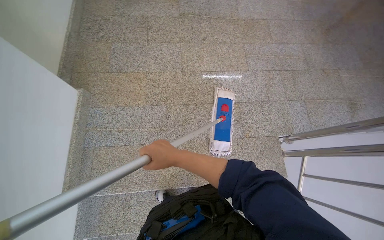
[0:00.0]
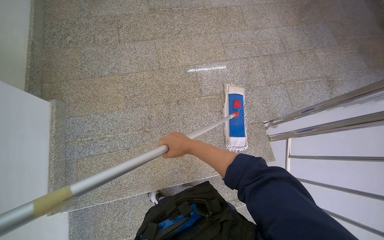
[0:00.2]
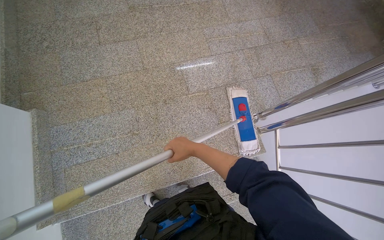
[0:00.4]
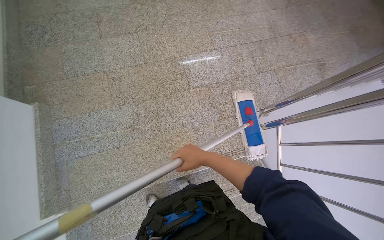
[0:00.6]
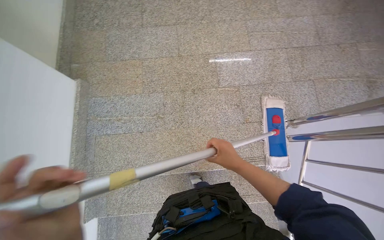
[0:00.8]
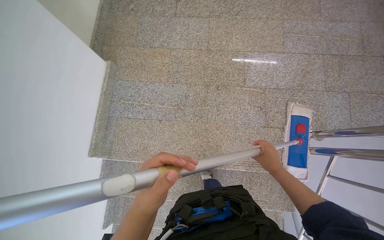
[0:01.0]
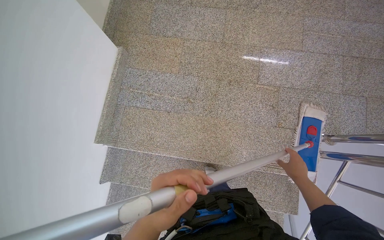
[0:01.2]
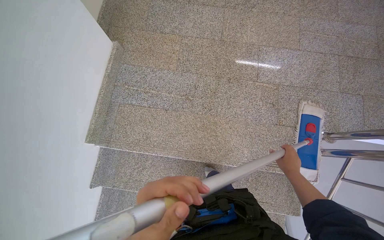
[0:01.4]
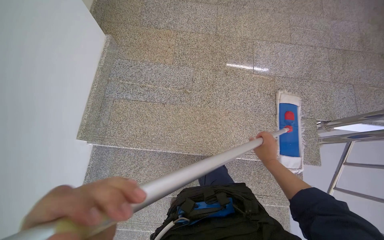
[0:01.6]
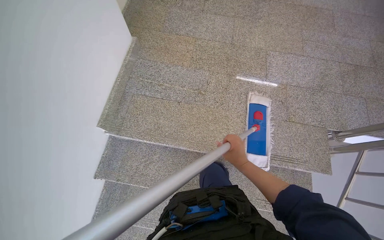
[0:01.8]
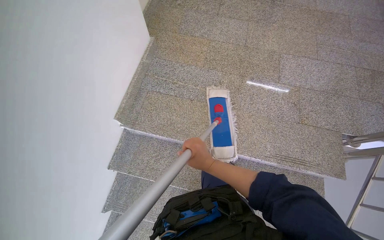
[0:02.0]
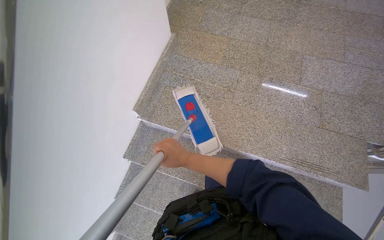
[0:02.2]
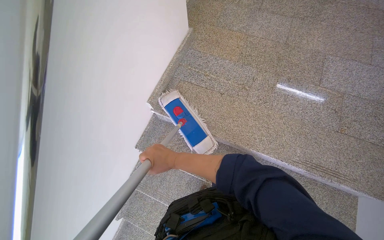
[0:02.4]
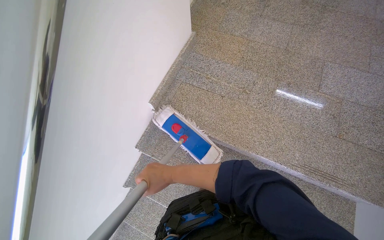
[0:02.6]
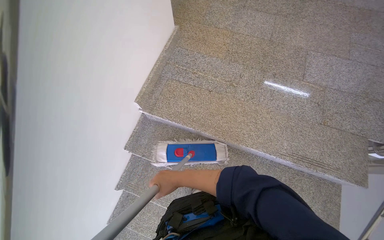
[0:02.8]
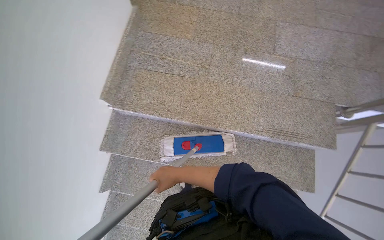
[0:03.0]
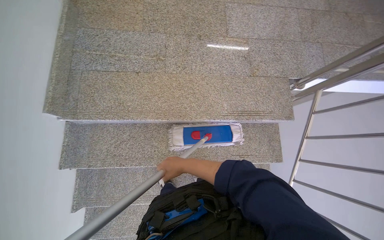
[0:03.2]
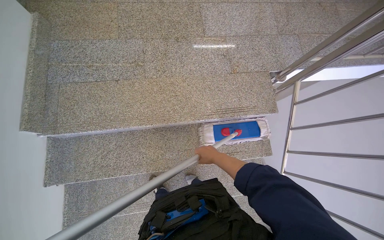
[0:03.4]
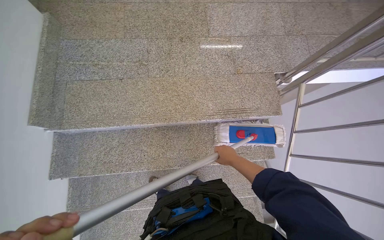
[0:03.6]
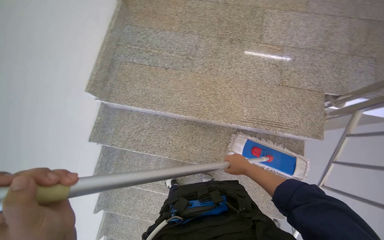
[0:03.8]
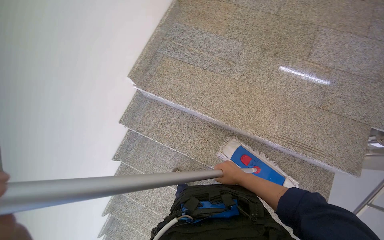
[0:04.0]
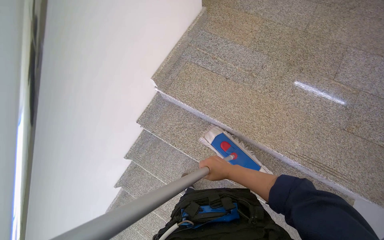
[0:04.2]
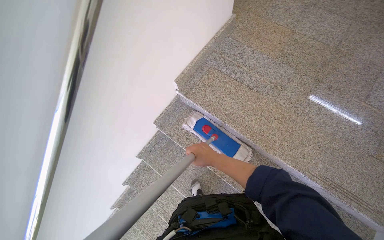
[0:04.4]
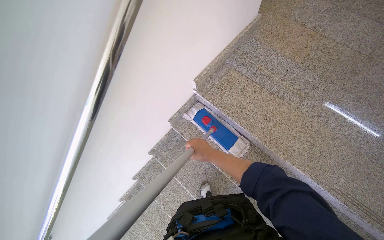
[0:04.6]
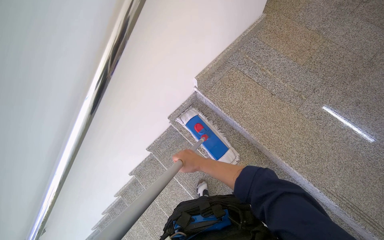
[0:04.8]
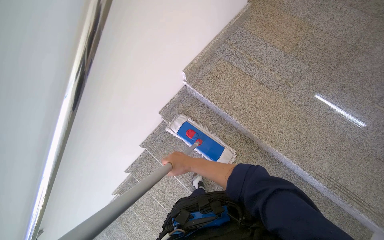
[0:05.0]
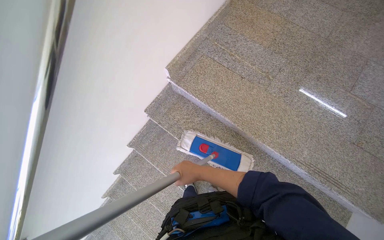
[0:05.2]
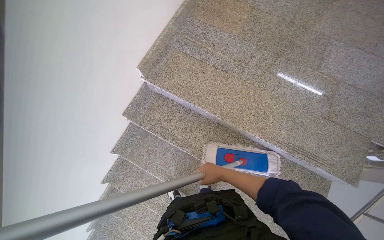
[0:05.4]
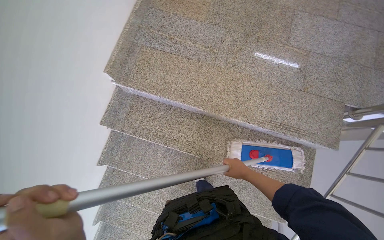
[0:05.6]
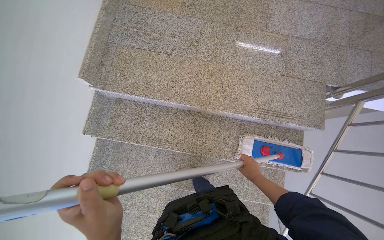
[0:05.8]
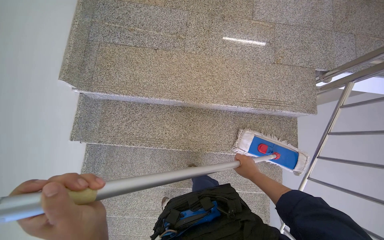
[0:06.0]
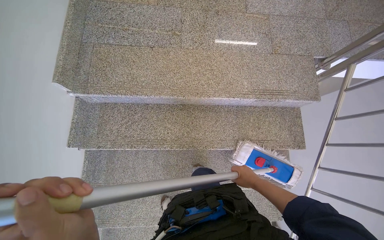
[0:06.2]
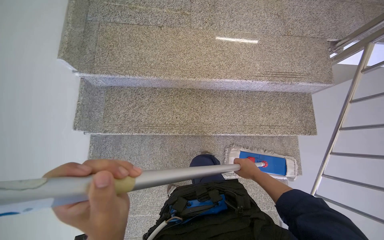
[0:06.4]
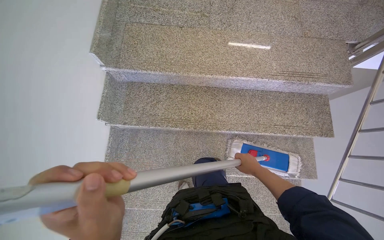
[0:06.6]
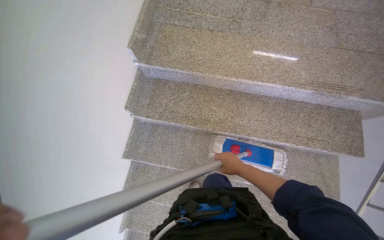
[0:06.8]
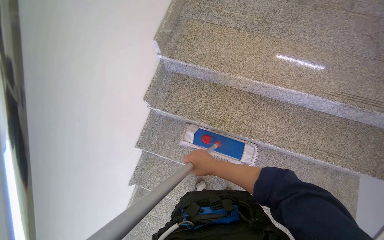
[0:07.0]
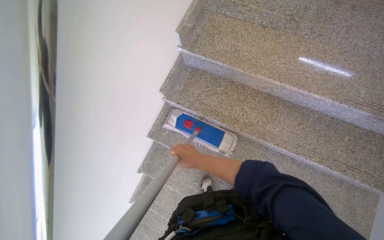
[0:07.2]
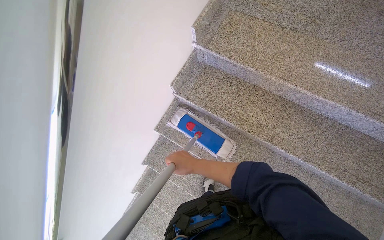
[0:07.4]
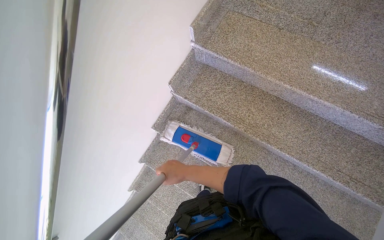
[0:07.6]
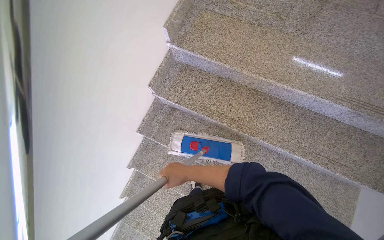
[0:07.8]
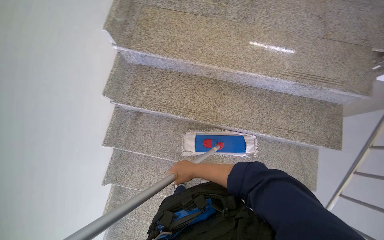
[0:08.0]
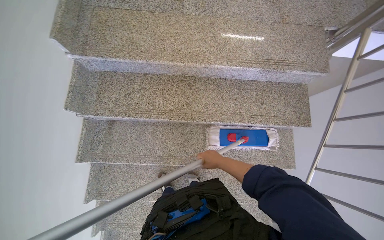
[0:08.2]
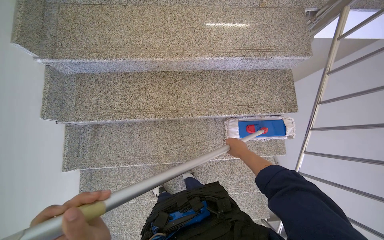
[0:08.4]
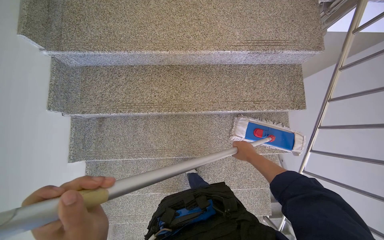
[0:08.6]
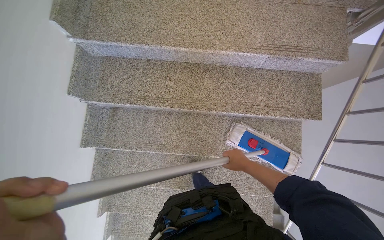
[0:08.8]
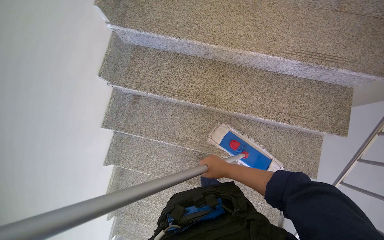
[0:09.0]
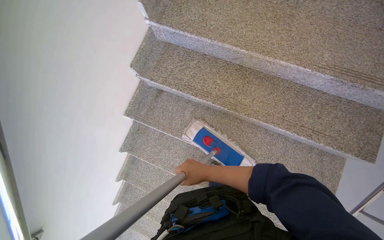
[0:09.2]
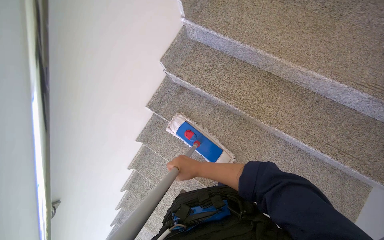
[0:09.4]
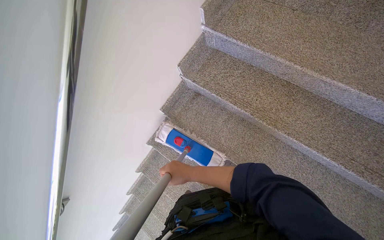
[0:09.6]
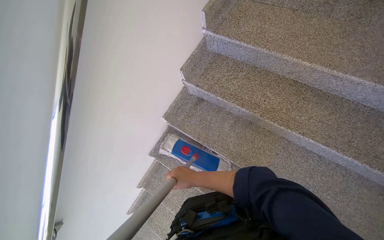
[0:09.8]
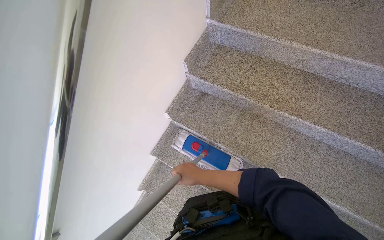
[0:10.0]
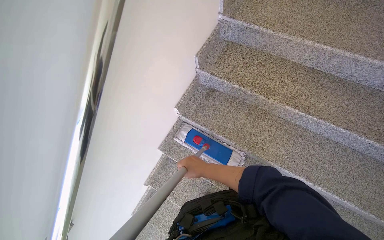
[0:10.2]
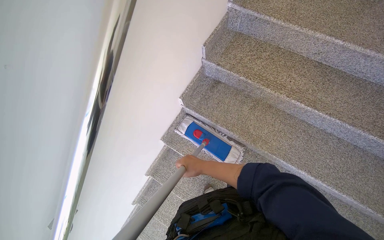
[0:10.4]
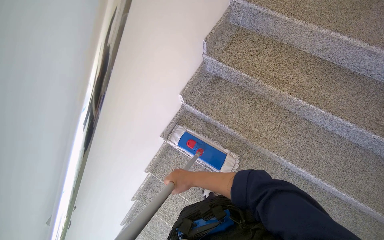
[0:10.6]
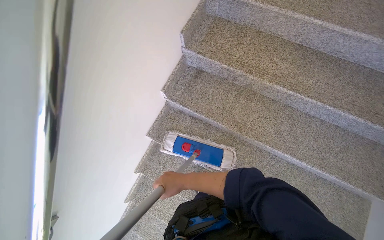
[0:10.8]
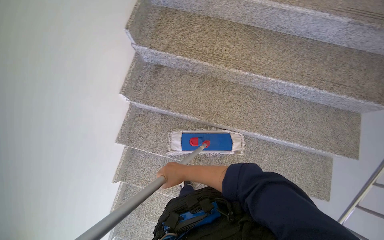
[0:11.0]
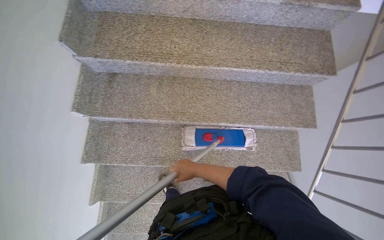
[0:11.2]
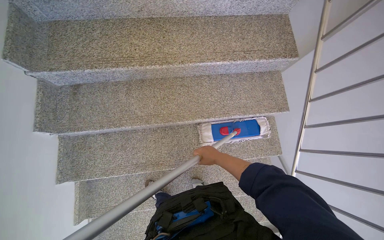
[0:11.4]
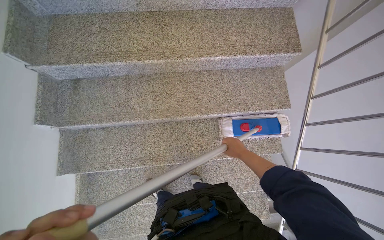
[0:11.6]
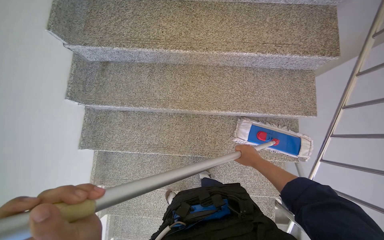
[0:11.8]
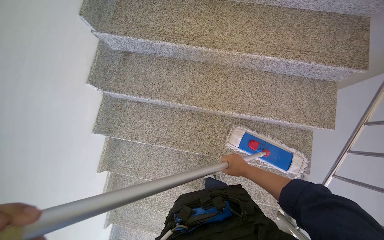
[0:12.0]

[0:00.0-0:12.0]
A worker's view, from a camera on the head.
Job: mopping floor.
The whole recording: Mopping stairwell floor. The worker mops the floor of the stairwell, including the landing and stairs.
0:00.0 to 0:01.6: The right hand moves to the right and farther from the camera, about 30 cm.
0:01.6 to 0:03.0: The right hand is displaced to the left by approximately 40 cm.
0:03.0 to 0:04.4: The head rotates about 25 degrees to the left.
0:04.4 to 0:06.0: The head turns to the right by approximately 35 degrees.
0:06.0 to 0:07.6: The wearer's head swings approximately 30 degrees to the left. The right hand heads to the left, covering some 60 cm.
0:09.0 to 0:10.4: The camera travels to the left, roughly 50 cm.

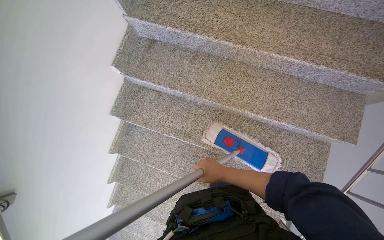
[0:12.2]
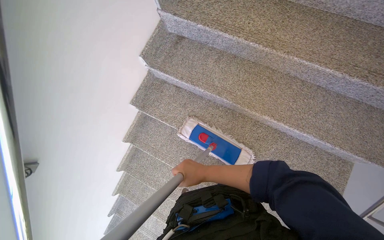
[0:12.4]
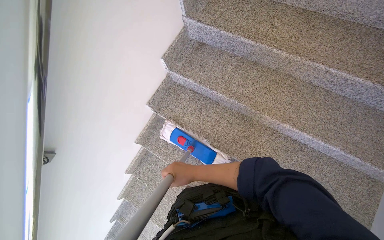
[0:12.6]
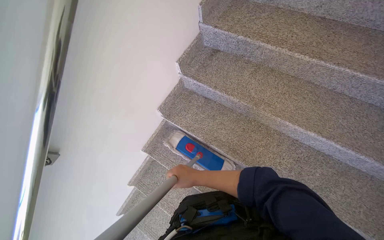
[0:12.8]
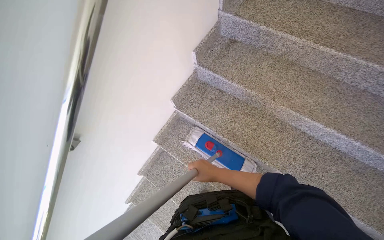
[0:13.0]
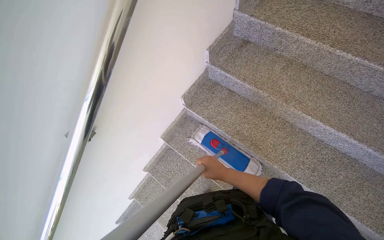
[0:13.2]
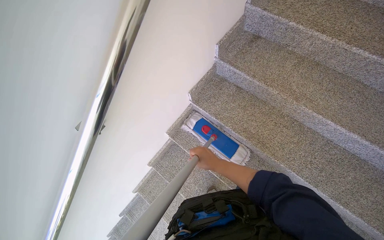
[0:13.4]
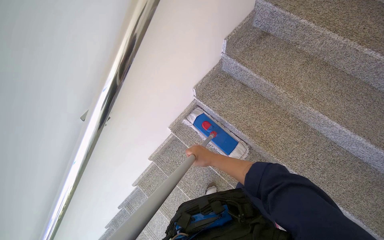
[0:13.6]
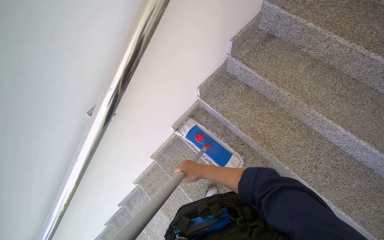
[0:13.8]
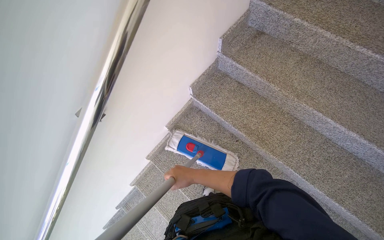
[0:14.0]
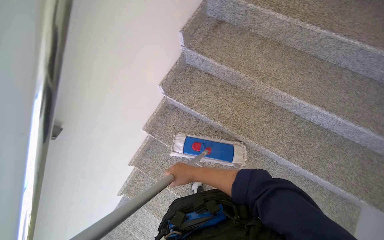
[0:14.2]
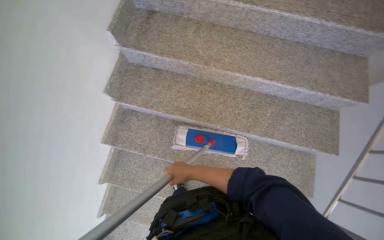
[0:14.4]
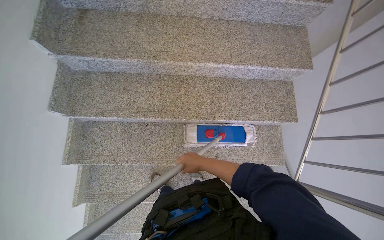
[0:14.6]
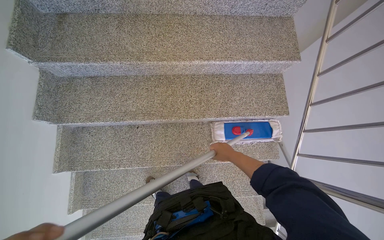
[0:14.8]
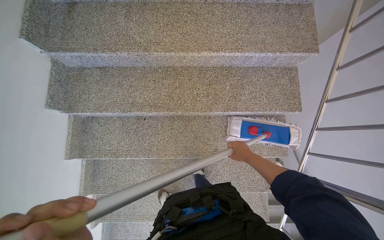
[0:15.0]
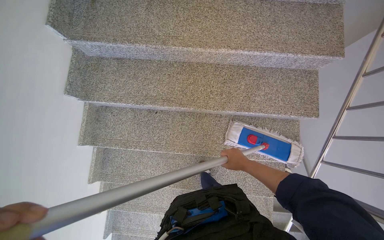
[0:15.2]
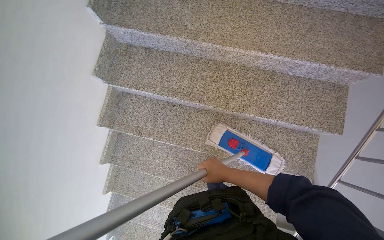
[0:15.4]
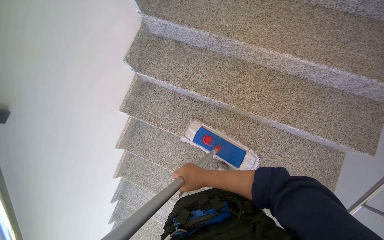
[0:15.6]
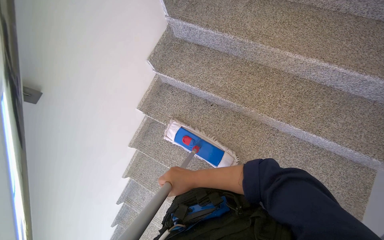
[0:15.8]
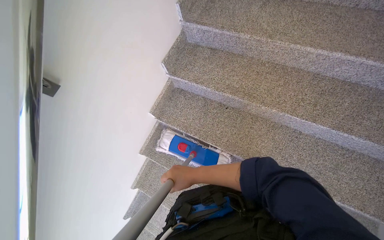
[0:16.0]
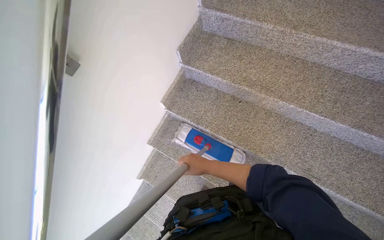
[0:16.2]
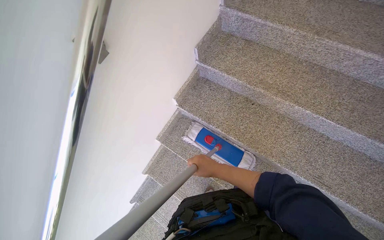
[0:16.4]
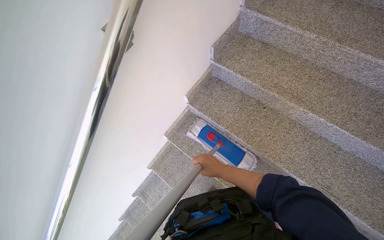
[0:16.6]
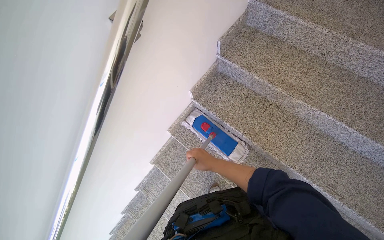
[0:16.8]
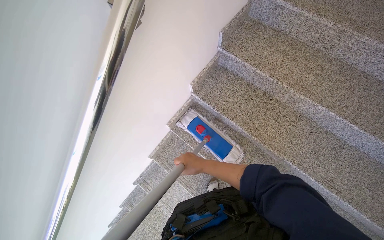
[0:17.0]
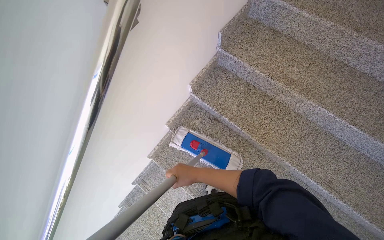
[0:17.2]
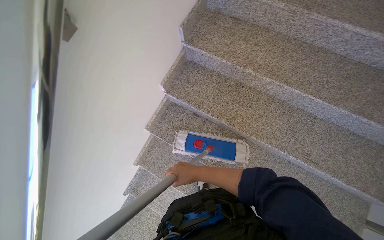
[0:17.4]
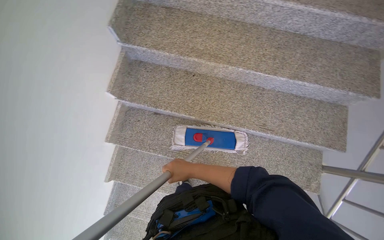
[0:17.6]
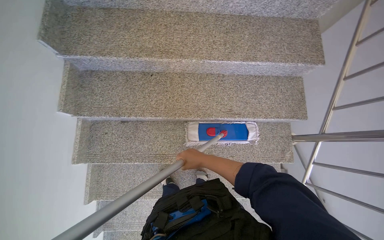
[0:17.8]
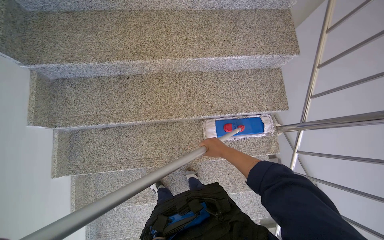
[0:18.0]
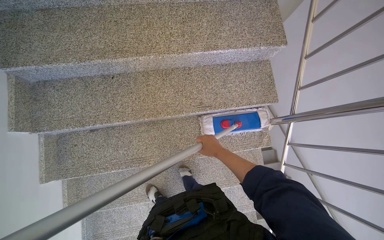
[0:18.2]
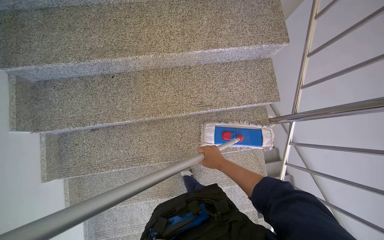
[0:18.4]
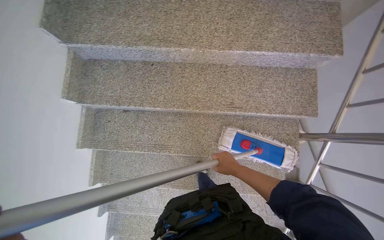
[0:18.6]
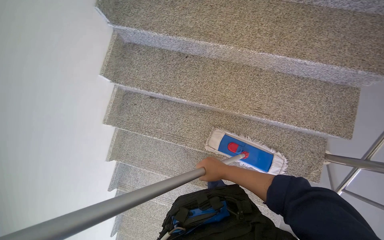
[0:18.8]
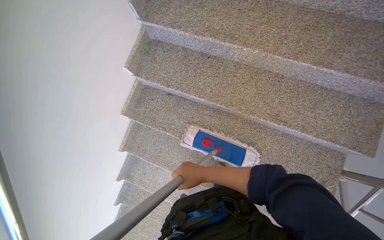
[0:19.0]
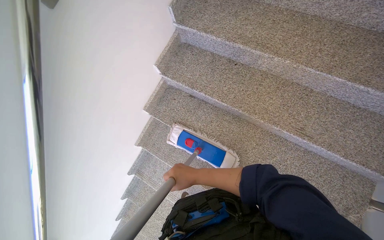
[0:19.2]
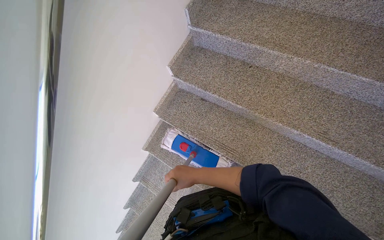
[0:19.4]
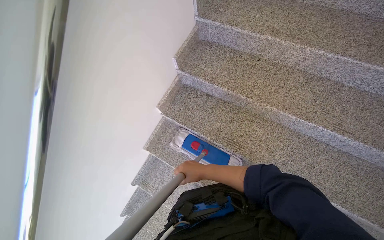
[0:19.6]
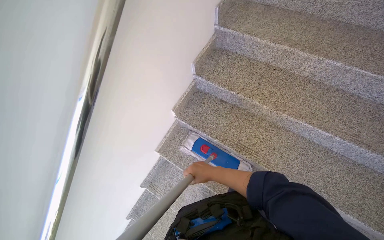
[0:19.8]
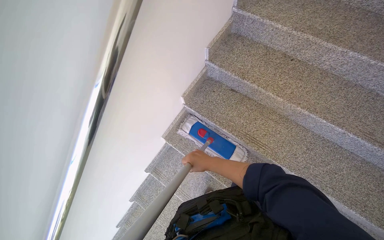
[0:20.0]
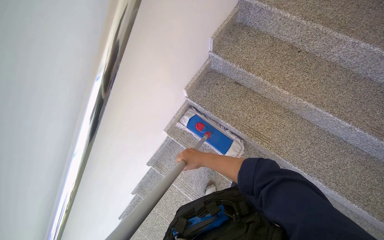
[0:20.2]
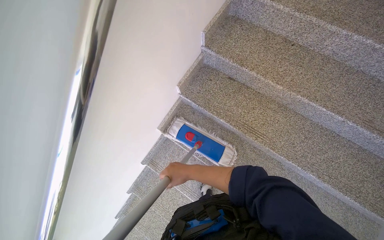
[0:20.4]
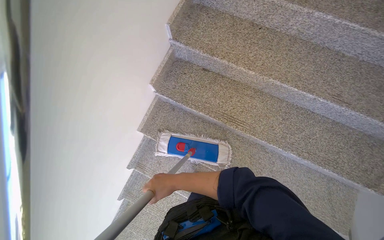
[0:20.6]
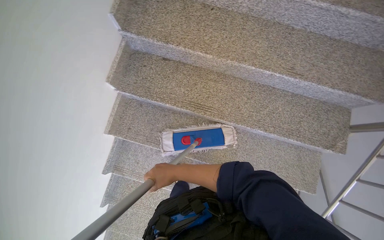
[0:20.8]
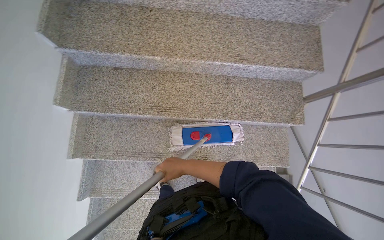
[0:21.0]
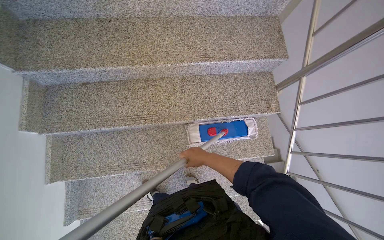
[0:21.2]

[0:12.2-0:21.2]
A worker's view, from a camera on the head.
Job: mopping floor.
The whole recording: Mopping stairwell floor. The worker mops the floor of the stairwell, including the landing and stairs.
0:12.2 to 0:13.8: The wearer moves about 50 cm.
0:13.8 to 0:15.2: The camera is carried approximately 40 cm. The wearer looks some 40 degrees further to the right.
0:15.2 to 0:16.6: The wearer moves approximately 50 cm. The wearer looks approximately 35 degrees further to the left.
0:16.6 to 0:18.2: The head travels about 40 cm. The head rotates about 50 degrees to the right.
0:18.2 to 0:19.8: The head travels approximately 50 cm. The wearer's head swings roughly 45 degrees to the left. The view tilts approximately 15 degrees upward.
0:19.8 to 0:21.2: The head rotates about 40 degrees to the right. The view tilts roughly 15 degrees downward.
